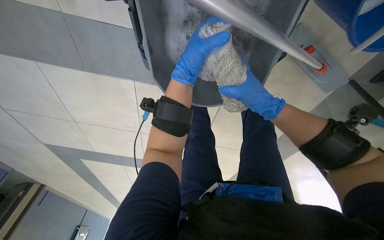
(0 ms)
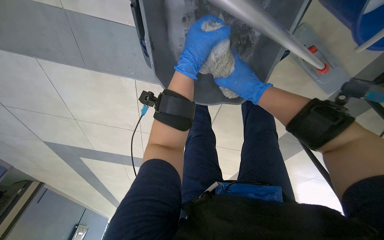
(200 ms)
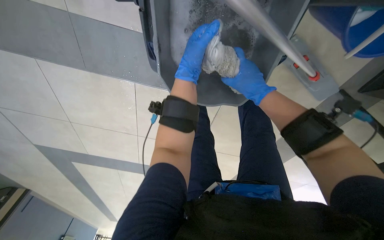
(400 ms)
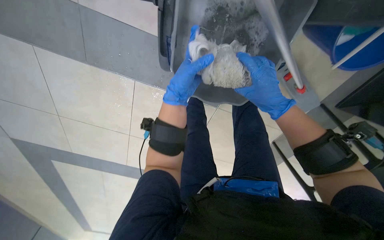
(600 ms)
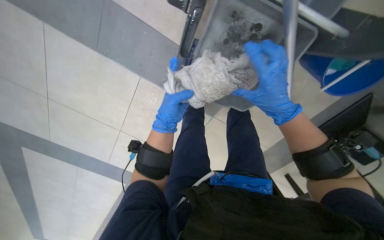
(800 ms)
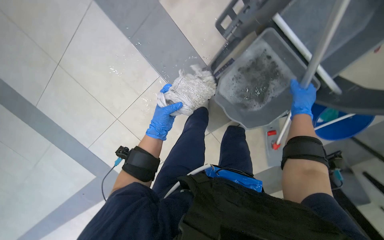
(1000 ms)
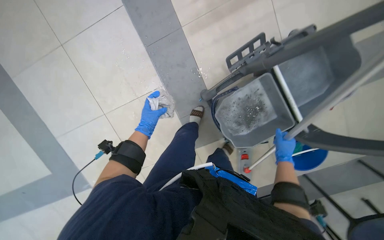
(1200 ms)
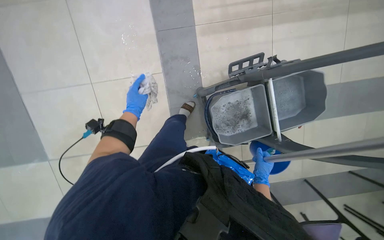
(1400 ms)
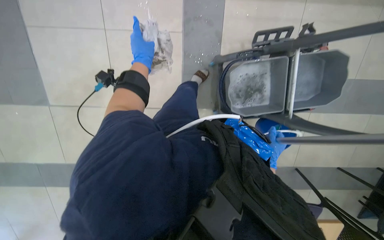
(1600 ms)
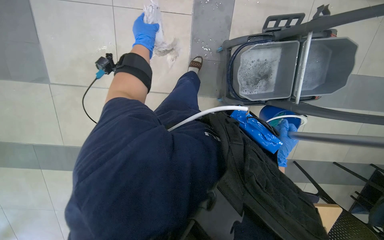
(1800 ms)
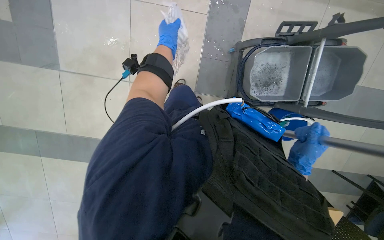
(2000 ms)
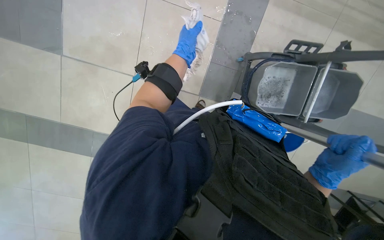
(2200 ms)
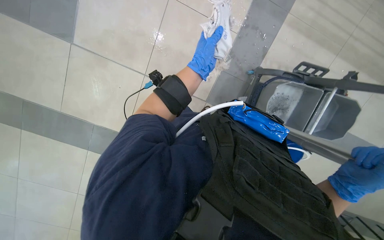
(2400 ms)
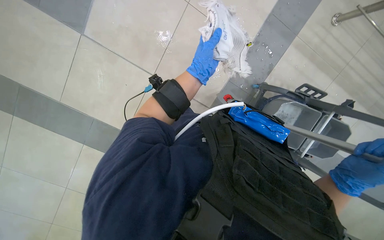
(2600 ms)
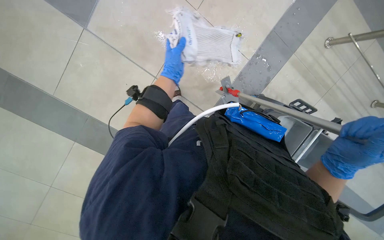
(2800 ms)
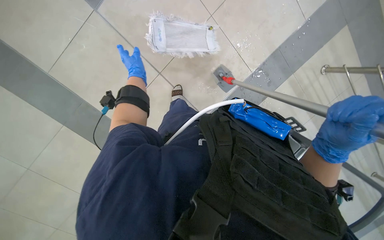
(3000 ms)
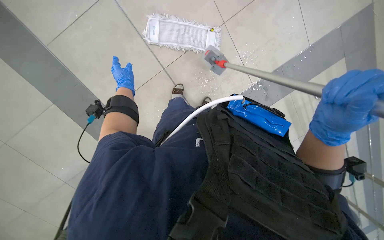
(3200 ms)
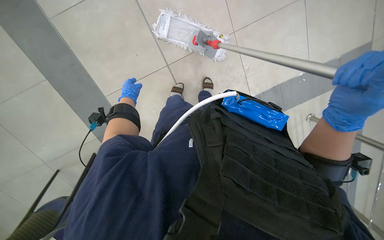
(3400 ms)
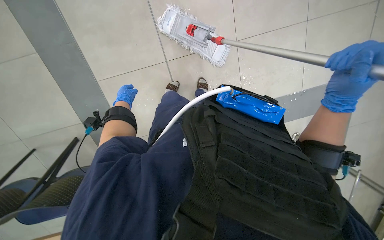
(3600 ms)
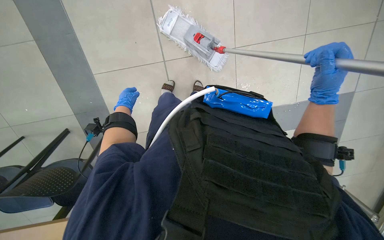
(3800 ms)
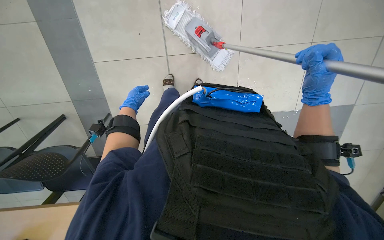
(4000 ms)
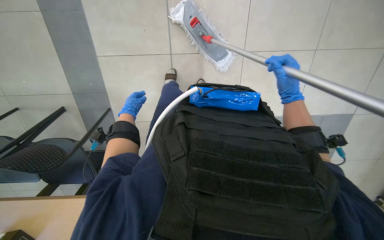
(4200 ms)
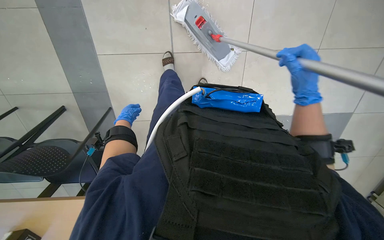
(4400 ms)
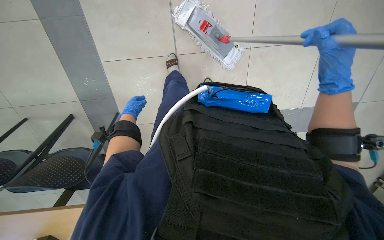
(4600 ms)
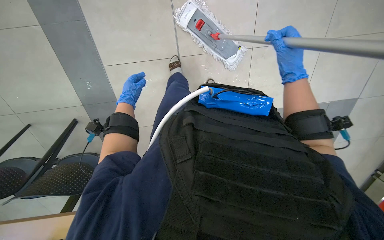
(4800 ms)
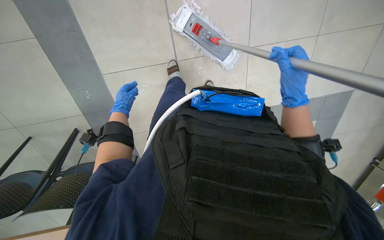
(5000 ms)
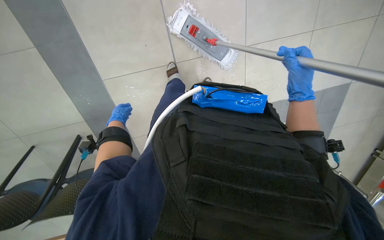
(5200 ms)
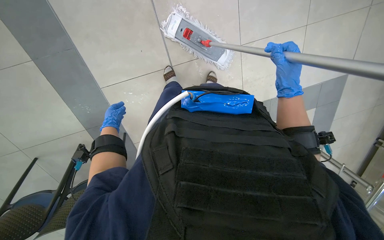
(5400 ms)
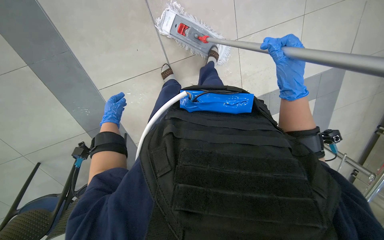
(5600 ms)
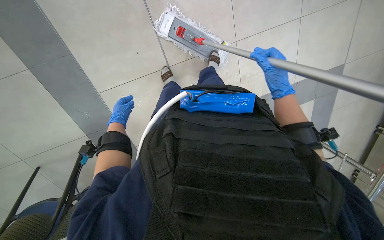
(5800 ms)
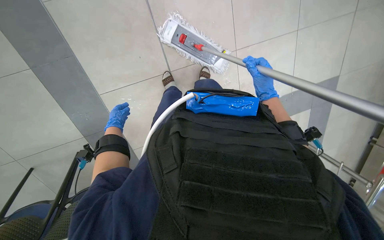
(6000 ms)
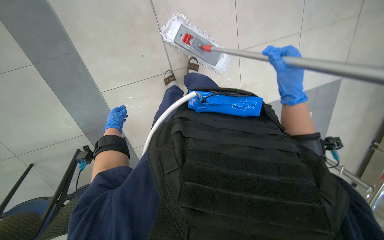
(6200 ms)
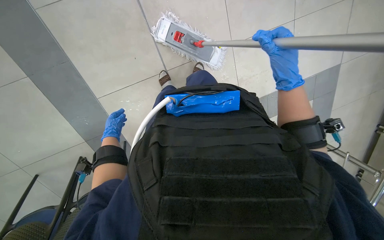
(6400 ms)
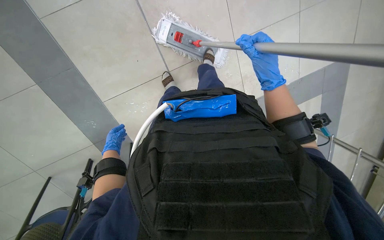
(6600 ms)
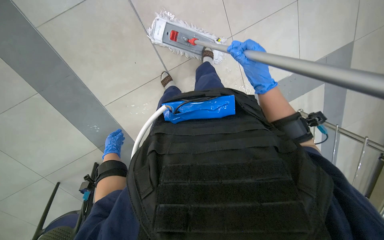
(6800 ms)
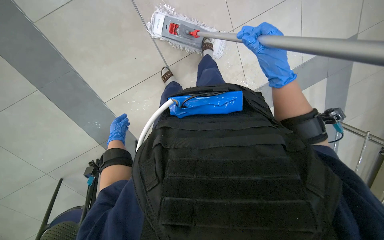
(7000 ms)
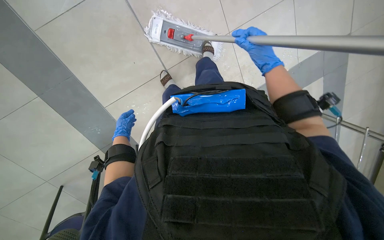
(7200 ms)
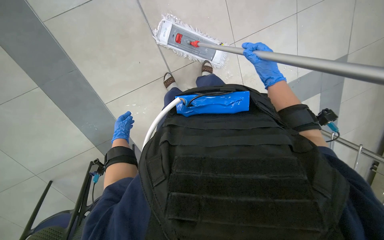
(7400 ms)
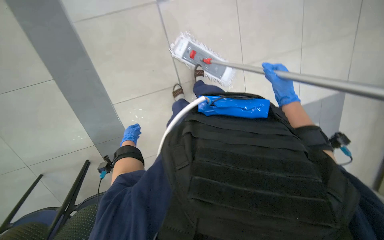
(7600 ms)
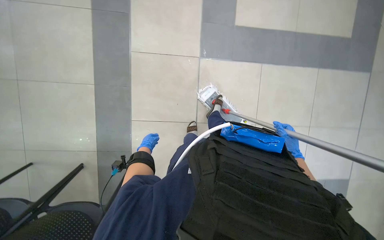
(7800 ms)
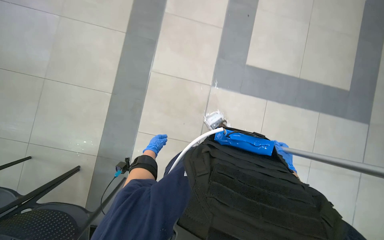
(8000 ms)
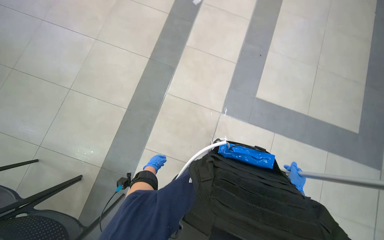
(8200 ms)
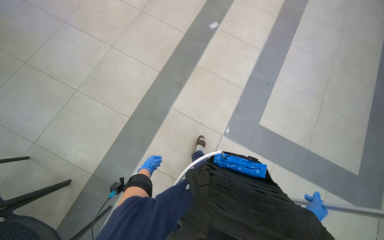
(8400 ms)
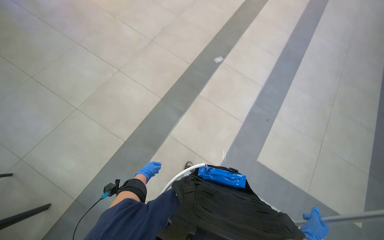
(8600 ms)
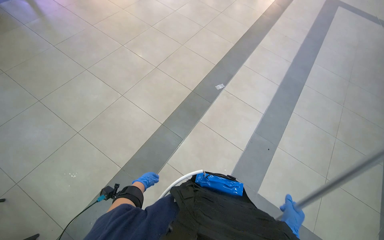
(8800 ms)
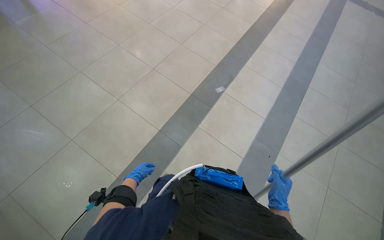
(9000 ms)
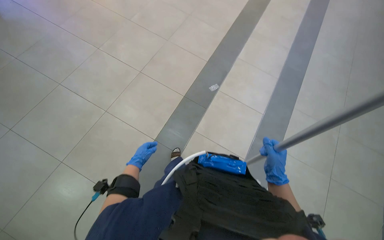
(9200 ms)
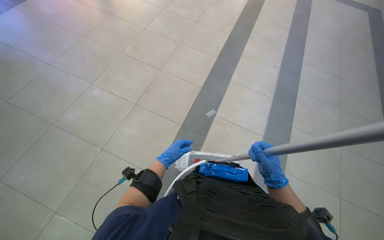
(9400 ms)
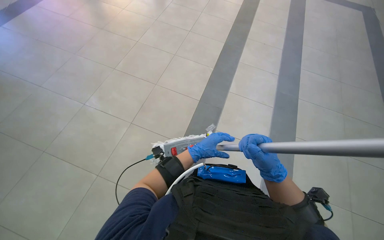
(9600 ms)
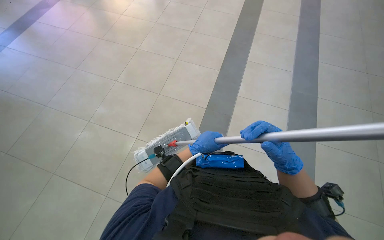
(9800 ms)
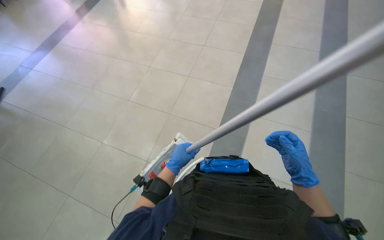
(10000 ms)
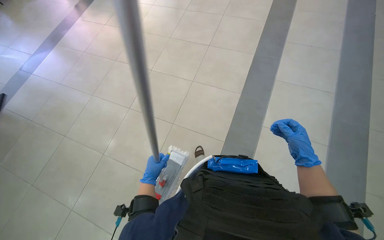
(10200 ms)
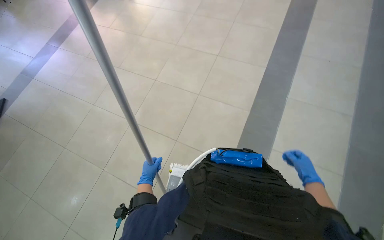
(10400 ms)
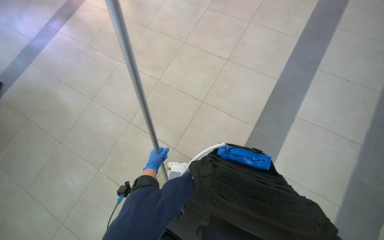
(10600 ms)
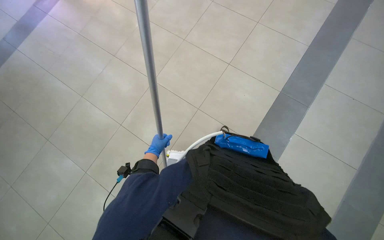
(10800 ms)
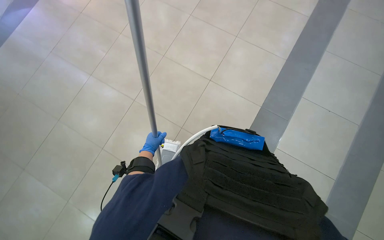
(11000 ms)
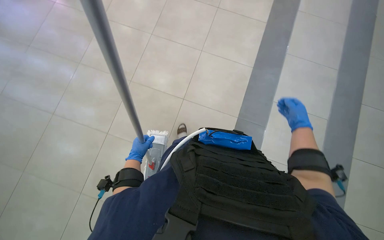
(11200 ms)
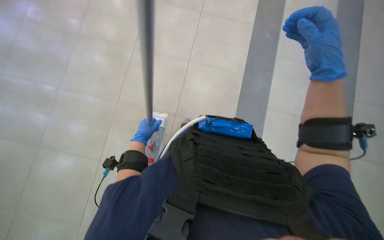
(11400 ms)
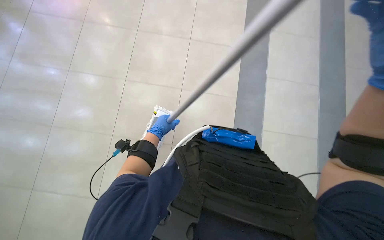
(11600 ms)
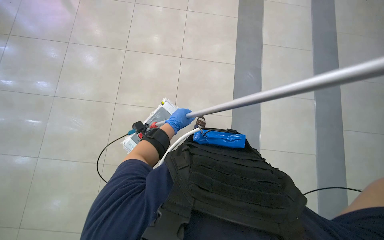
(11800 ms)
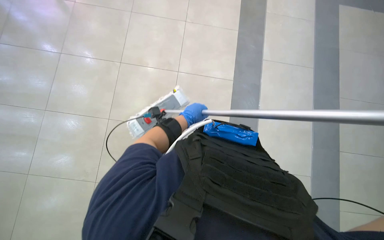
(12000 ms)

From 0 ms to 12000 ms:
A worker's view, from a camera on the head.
Job: mopping floor.
The whole recording: Mopping floor with cleaning cart. The worker mops the floor, occasionally picking up debris and wringing the mop head using the cleaning cart.
From 0 ms to 1600 ms: The head travels about 50 cm. The camera sweeps to the right, by approximately 25 degrees. The scene rotates clockwise by about 40 degrees.
From 1600 ms to 3000 ms: Everything in view rotates some 40 degrees clockwise.
From 3000 ms to 4400 ms: The scene turns roughly 40 degrees clockwise in the picture.
From 4400 ms to 6000 ms: The left hand goes approximately 10 cm nearer to the camera, while the right hand shifts some 15 cm farther from the camera.
From 6000 ms to 7600 ms: The right hand goes nearer to the camera and returns, roughly 10 cm each way. Meanwhile the left hand heads farther from the camera, covering about 10 cm.
From 7600 ms to 9000 ms: The camera pitches upward, by about 55 degrees. The scene rotates clockwise by roughly 50 degrees.
From 9000 ms to 10400 ms: The camera is carried some 70 cm.
From 10400 ms to 12000 ms: The left hand is displaced up the picture and to the right by roughly 70 cm.

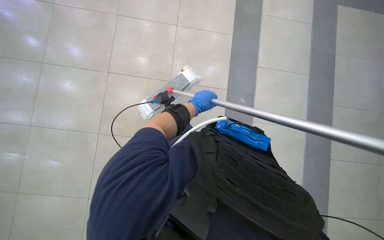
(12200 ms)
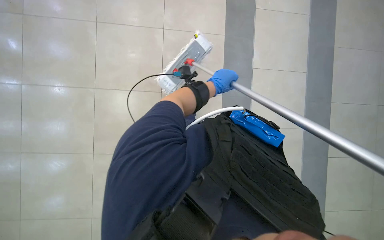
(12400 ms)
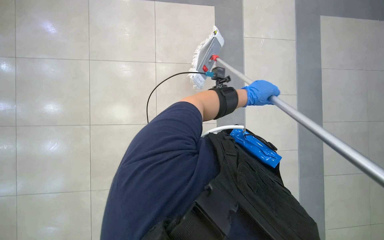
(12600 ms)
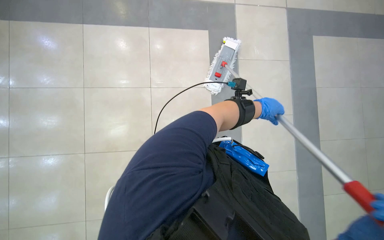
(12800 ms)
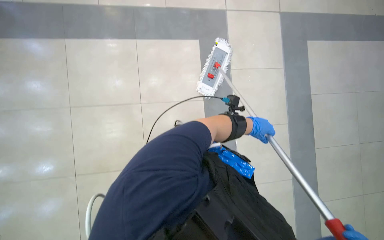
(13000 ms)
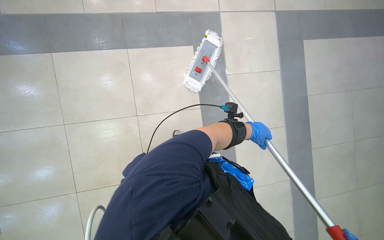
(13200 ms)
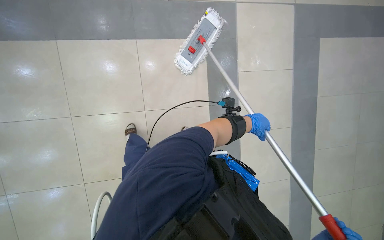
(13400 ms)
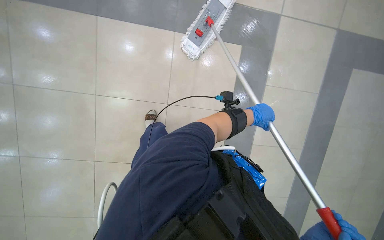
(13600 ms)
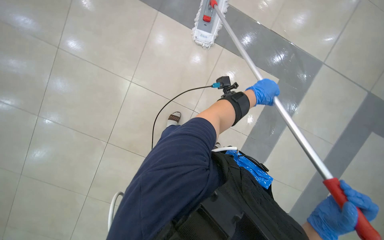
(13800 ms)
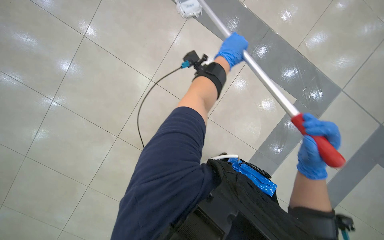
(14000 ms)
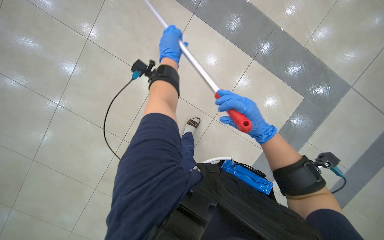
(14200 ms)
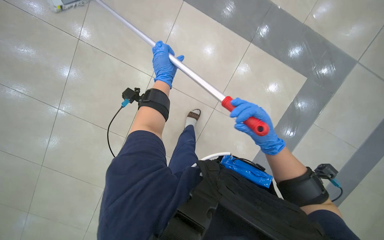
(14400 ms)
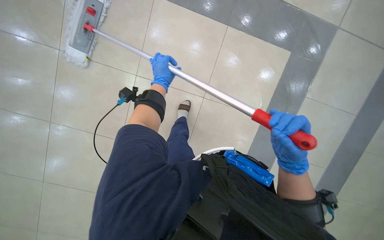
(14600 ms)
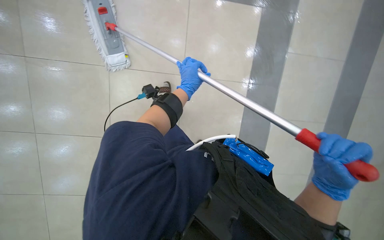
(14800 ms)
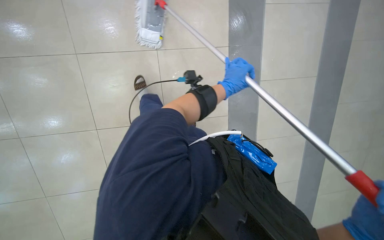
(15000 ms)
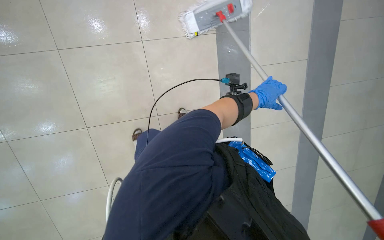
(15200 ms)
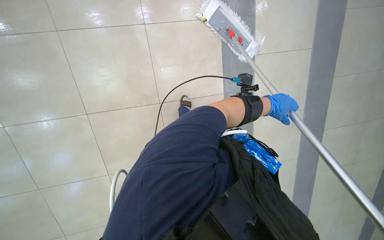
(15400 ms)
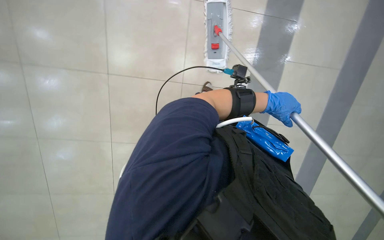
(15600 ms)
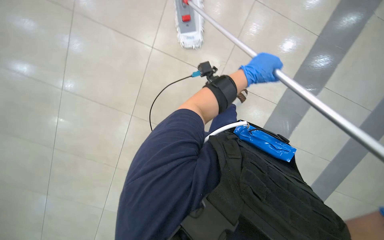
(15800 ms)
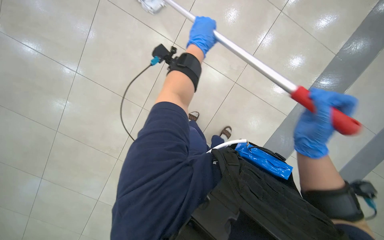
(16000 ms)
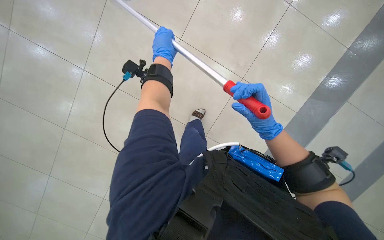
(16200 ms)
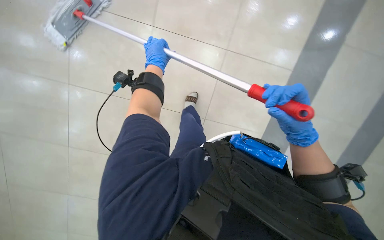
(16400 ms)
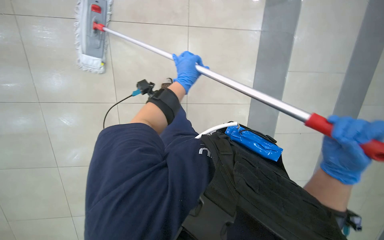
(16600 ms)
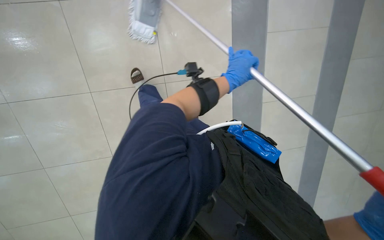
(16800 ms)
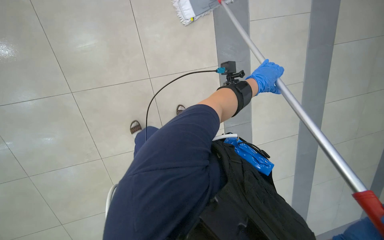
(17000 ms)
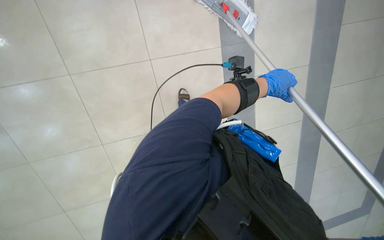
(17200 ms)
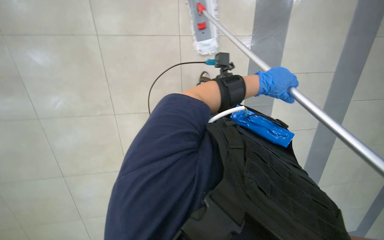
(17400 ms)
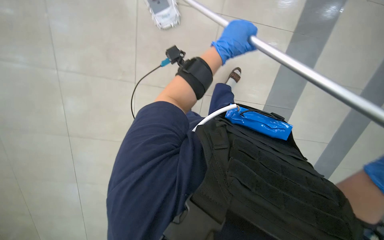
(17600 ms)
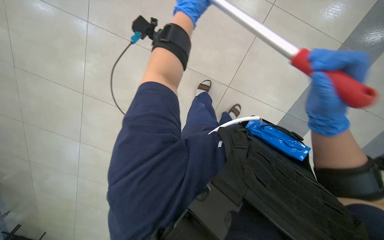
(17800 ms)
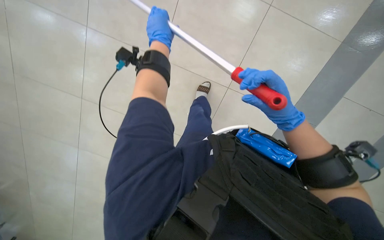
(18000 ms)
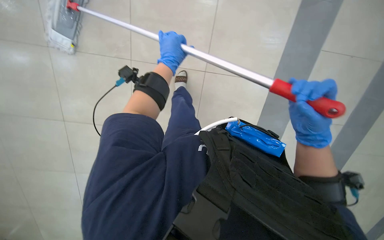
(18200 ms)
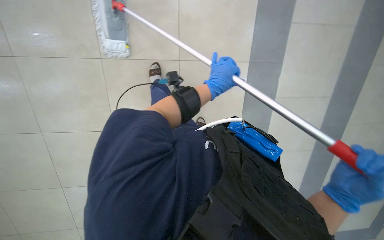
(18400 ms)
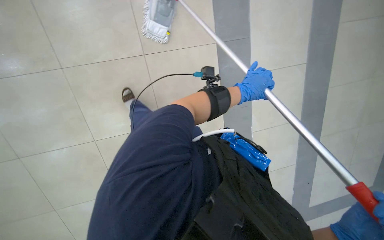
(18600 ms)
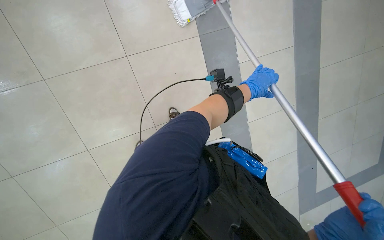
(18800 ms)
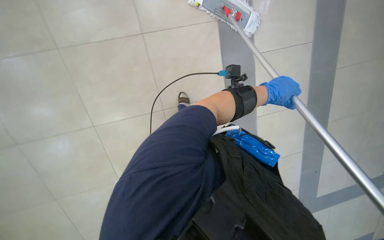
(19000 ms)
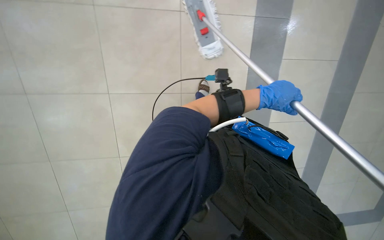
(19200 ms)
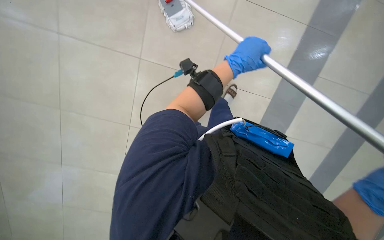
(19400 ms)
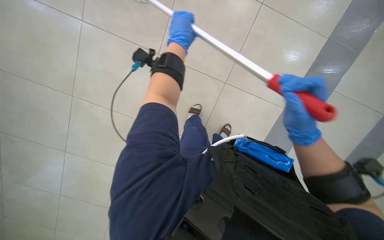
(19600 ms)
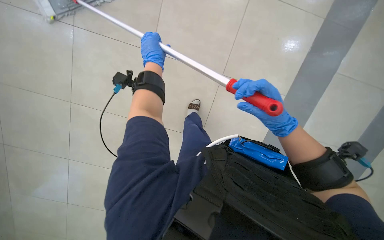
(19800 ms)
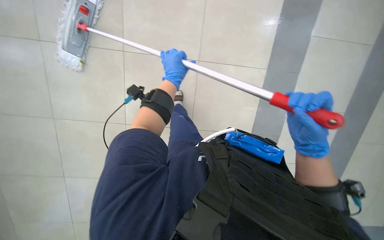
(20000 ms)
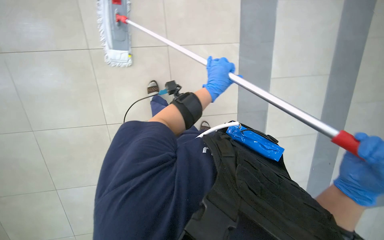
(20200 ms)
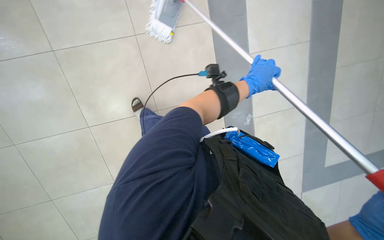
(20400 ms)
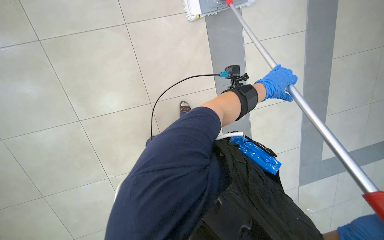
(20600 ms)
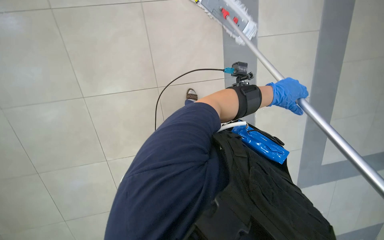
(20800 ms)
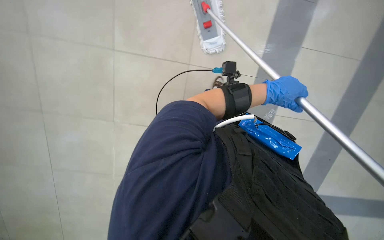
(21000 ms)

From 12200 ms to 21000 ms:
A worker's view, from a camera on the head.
Job: mopping floor.
The whole recording: Mopping floor with cleaning cart. The worker mops the floor, occasionally picking up debris and wringing the mop head using the cleaning cart.
From 12200 ms to 13600 ms: The left hand is displaced to the right by about 15 cm.
From 13600 ms to 15200 ms: The left hand reaches approximately 35 cm to the left, then returns.
From 15200 ms to 16600 ms: The left hand shifts about 25 cm to the left.
From 16600 ms to 18000 ms: The wearer looks about 40 degrees further to the left. The view tilts some 15 degrees upward.
From 18000 ms to 19600 ms: The scene rotates clockwise by some 35 degrees. The left hand travels to the right and back again, some 15 cm each way.
